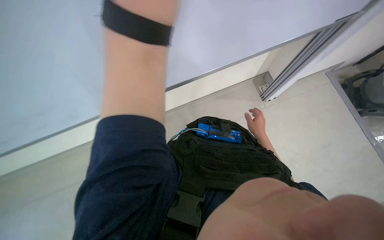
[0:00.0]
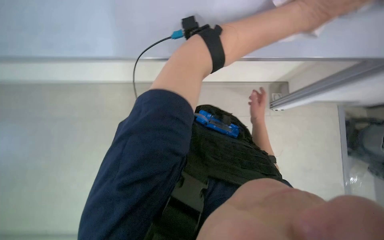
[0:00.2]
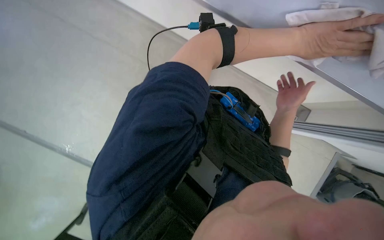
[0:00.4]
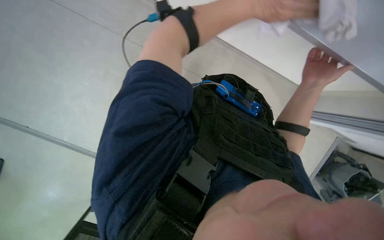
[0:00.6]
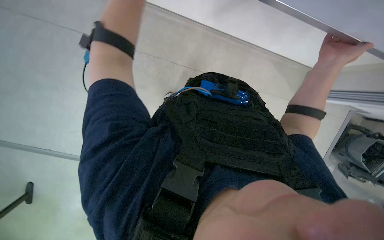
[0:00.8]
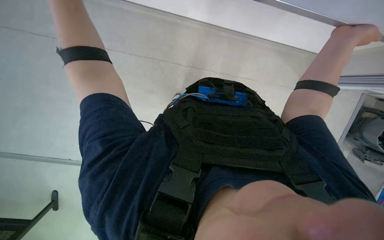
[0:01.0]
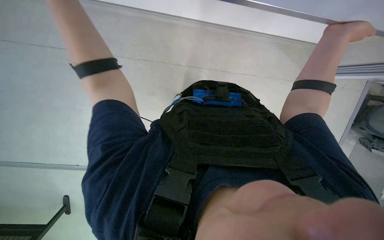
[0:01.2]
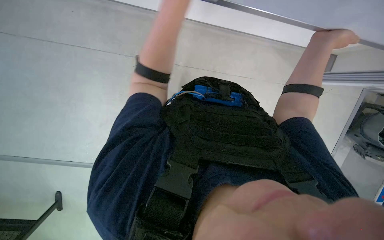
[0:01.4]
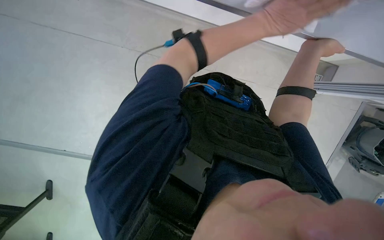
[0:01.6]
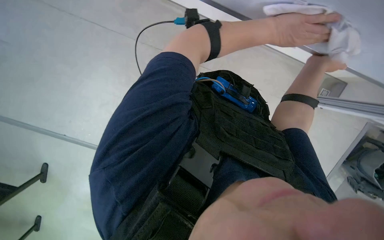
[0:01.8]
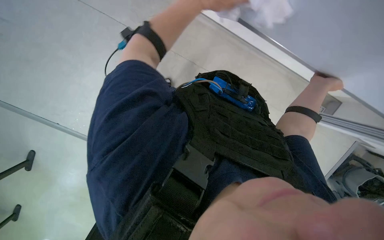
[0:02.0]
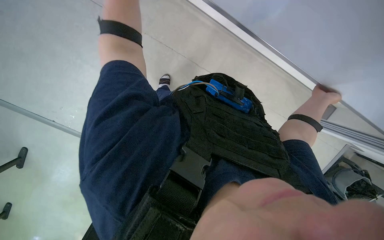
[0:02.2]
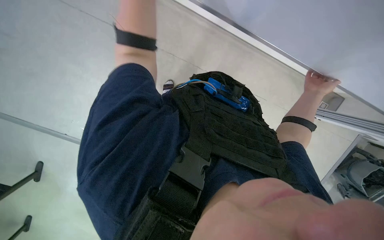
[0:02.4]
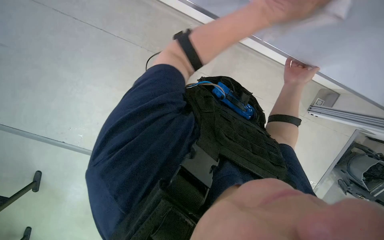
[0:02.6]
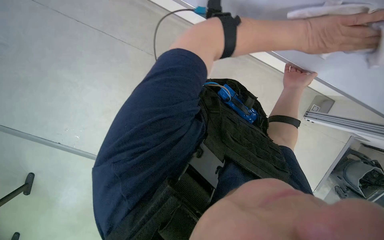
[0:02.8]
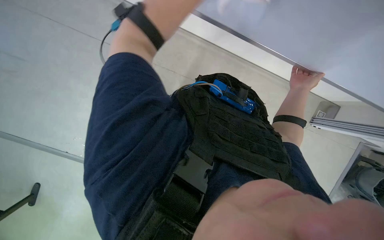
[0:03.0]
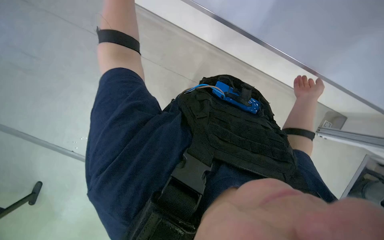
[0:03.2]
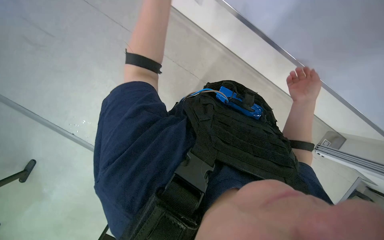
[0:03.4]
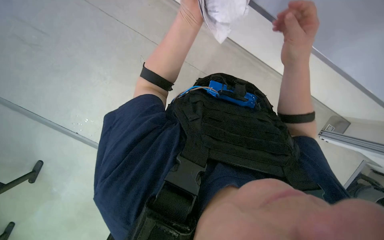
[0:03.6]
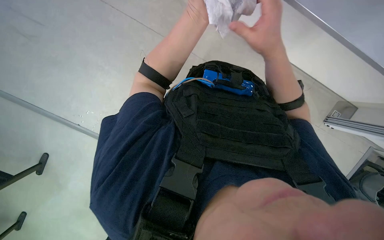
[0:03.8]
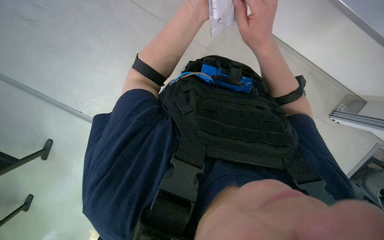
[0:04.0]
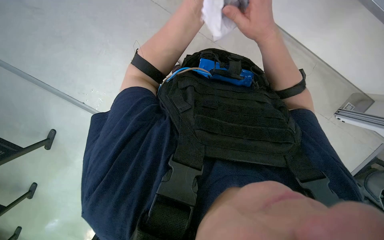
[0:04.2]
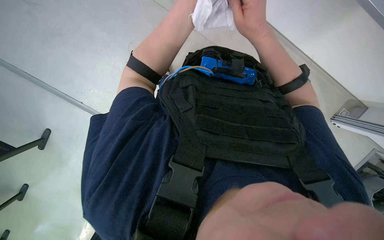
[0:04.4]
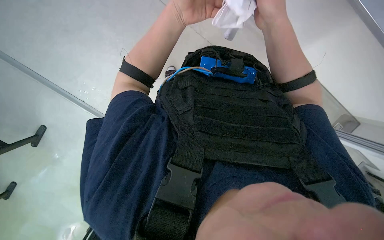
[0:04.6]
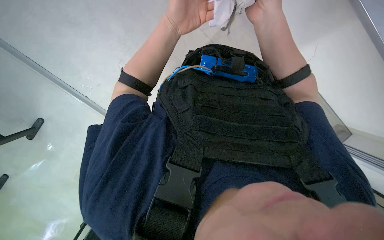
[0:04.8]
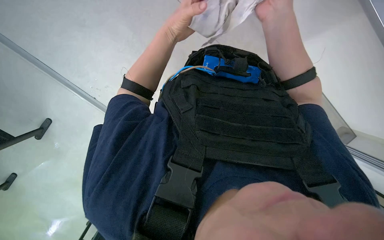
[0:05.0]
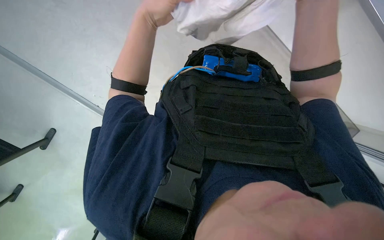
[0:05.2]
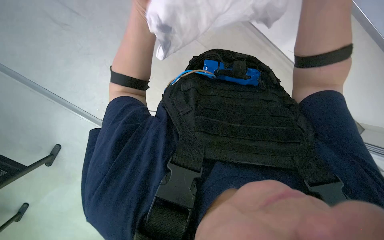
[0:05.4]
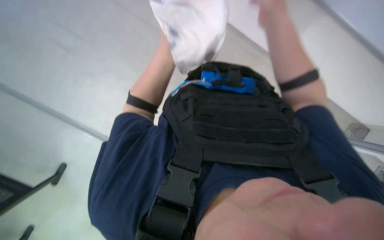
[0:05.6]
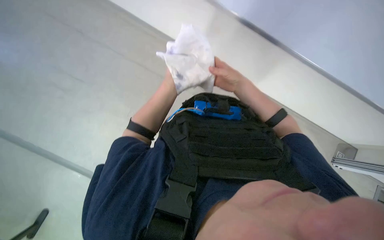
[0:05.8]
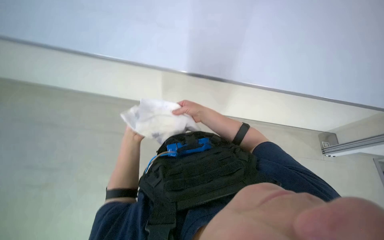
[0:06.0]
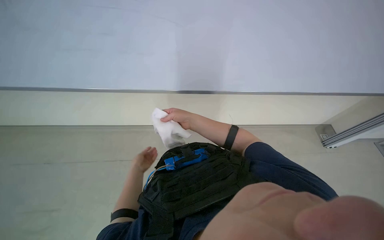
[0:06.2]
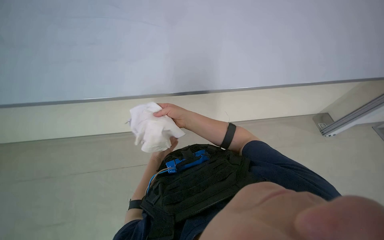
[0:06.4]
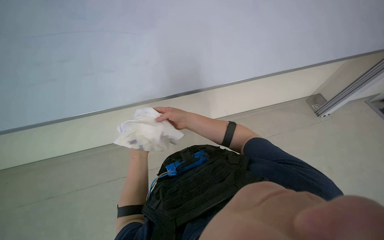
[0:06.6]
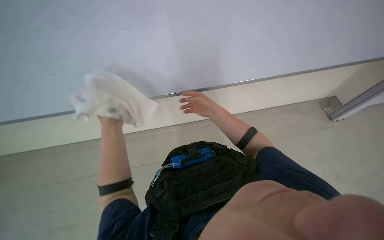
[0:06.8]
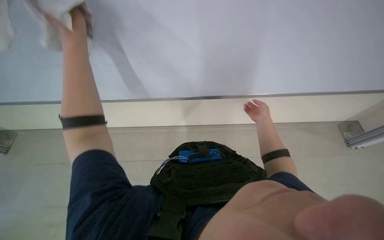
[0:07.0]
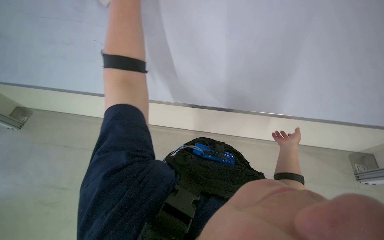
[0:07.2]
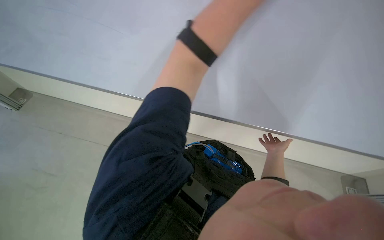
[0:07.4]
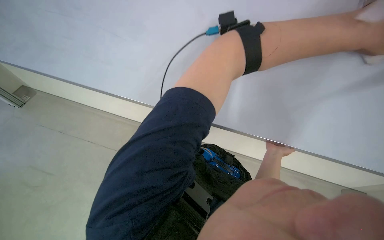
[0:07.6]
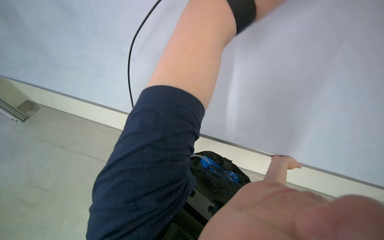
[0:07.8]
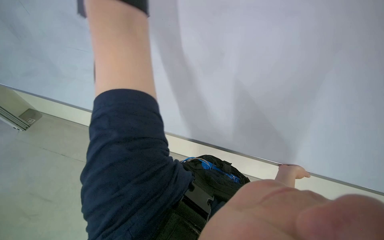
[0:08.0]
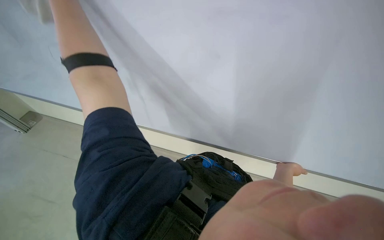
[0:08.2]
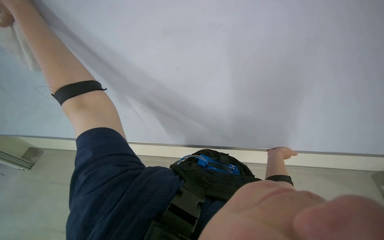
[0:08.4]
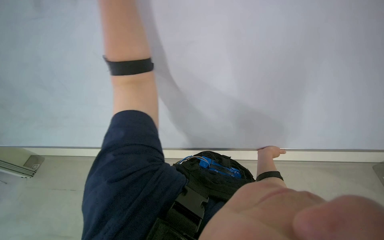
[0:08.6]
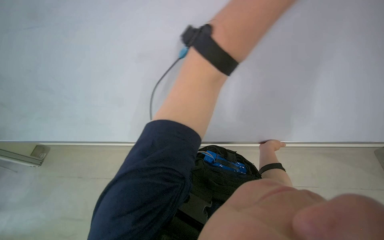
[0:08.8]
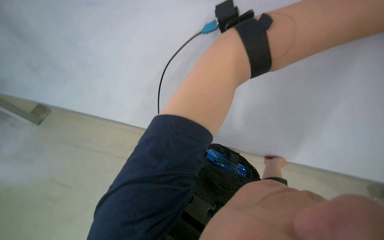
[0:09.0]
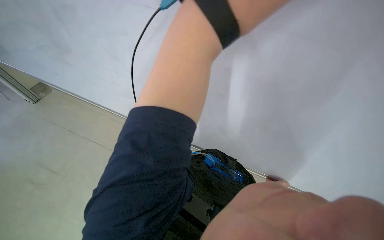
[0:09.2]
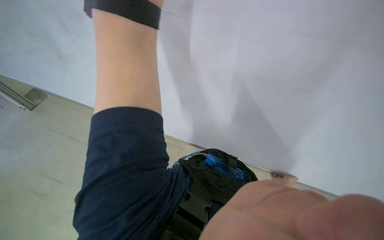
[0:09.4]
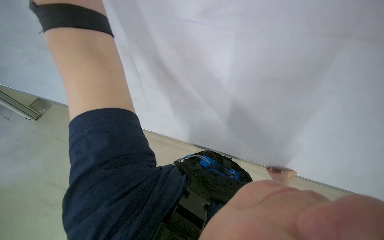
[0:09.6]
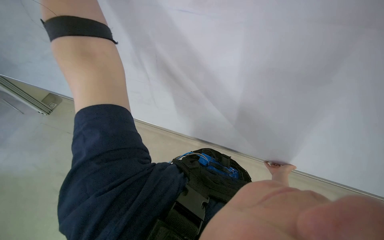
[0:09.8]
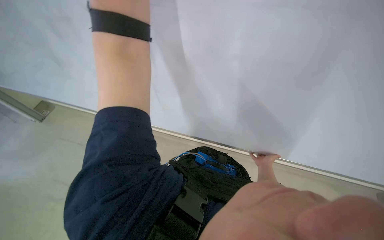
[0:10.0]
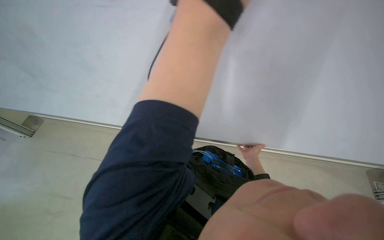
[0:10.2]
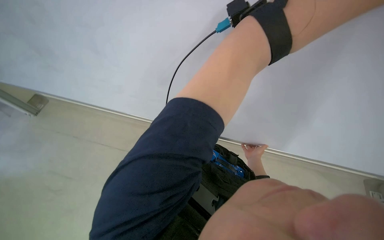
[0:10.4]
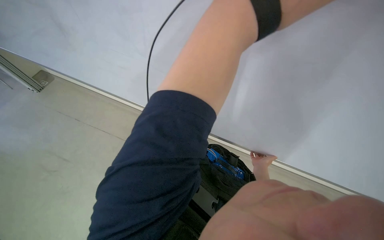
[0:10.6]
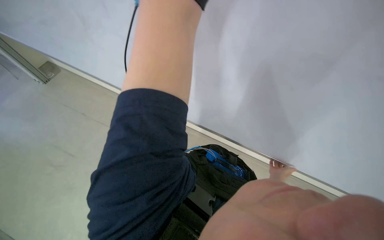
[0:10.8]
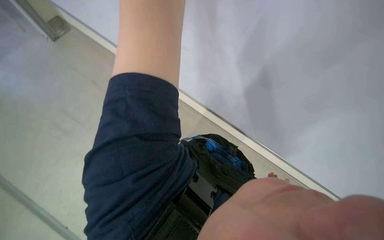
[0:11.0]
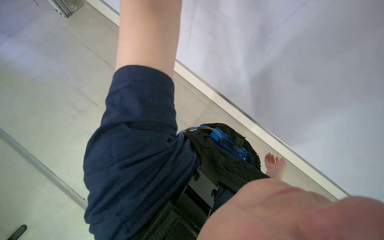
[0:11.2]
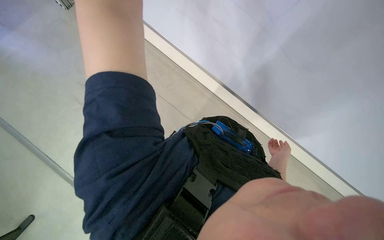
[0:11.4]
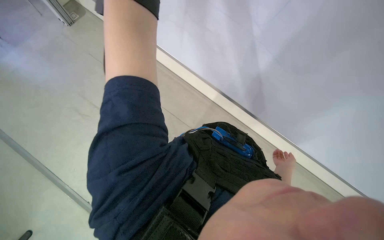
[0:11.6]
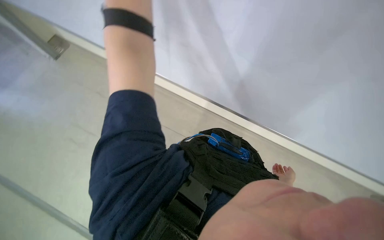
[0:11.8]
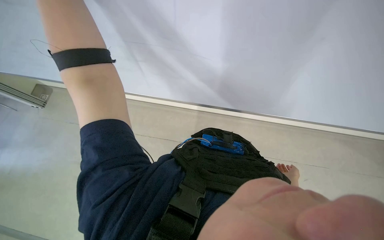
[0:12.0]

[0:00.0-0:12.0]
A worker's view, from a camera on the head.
Job: wiping surfaces.
The whole recording: Wiping board with cloth. The worker wipes a white board surface with a white cloth.
0:01.6 to 0:03.0: The right hand goes roughly 15 cm farther from the camera.
0:03.0 to 0:04.4: The right hand heads to the left and nearer to the camera, covering approximately 25 cm.
0:04.4 to 0:06.0: The wearer looks approximately 30 degrees further upward.
0:06.0 to 0:07.6: The wearer looks roughly 20 degrees further to the left.

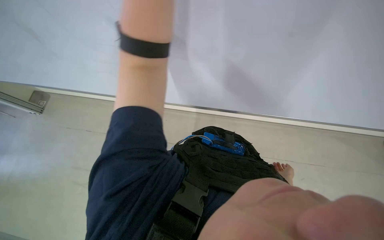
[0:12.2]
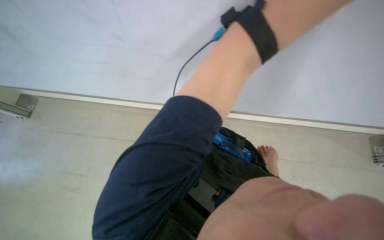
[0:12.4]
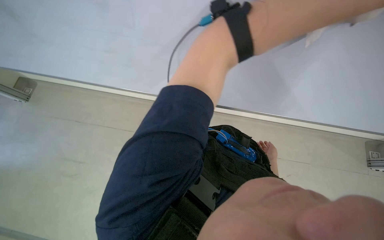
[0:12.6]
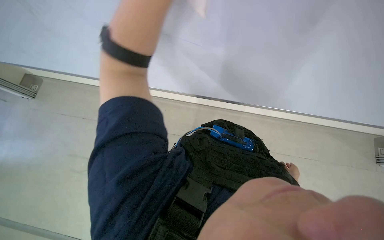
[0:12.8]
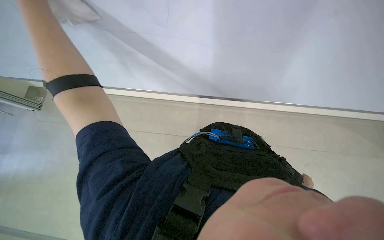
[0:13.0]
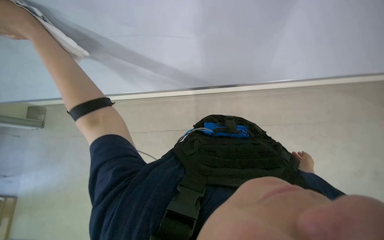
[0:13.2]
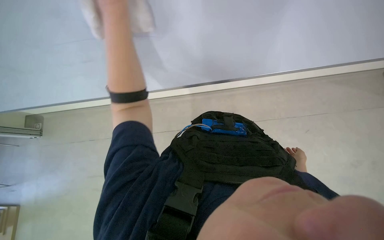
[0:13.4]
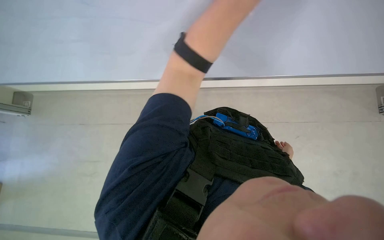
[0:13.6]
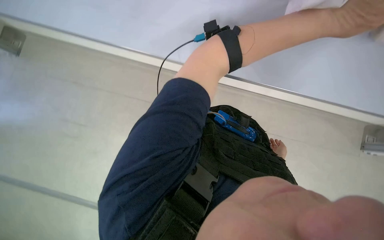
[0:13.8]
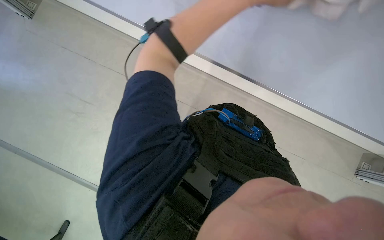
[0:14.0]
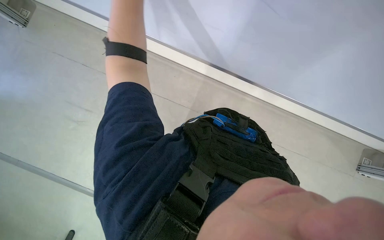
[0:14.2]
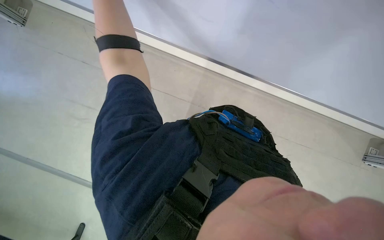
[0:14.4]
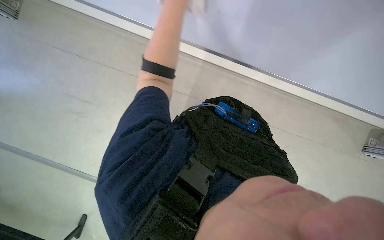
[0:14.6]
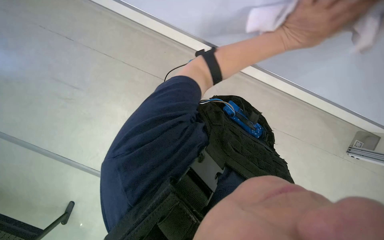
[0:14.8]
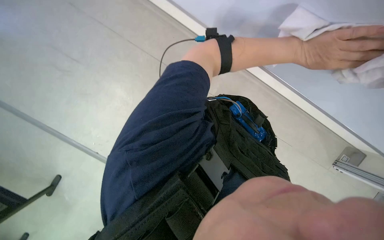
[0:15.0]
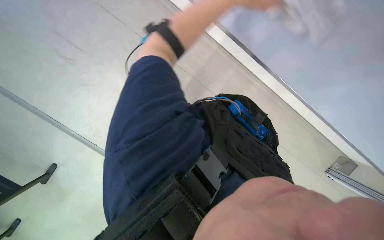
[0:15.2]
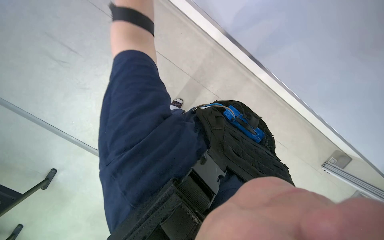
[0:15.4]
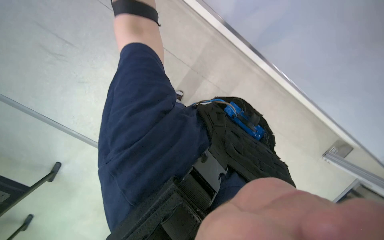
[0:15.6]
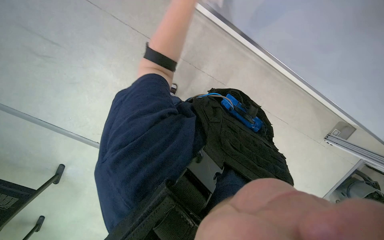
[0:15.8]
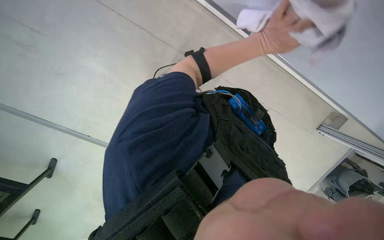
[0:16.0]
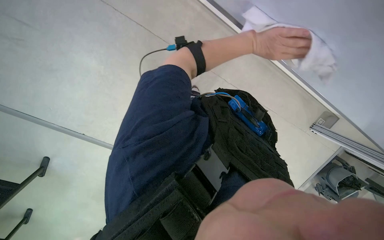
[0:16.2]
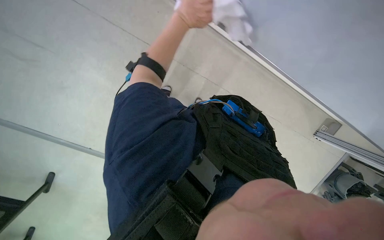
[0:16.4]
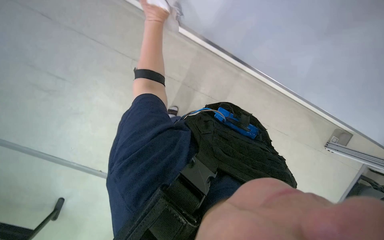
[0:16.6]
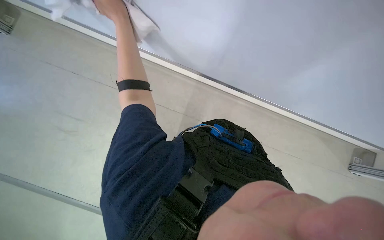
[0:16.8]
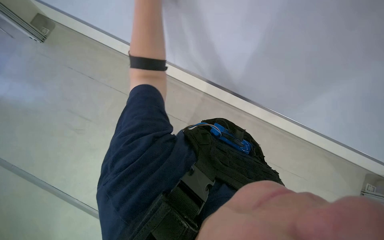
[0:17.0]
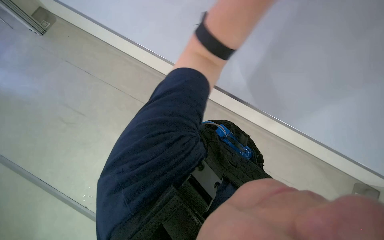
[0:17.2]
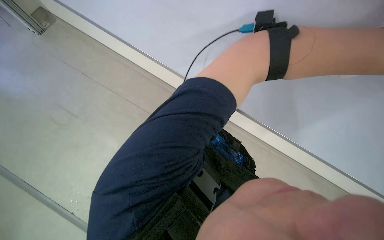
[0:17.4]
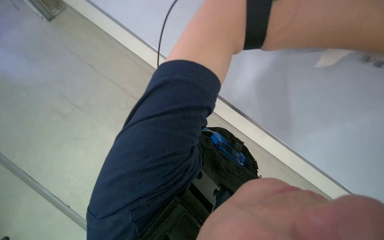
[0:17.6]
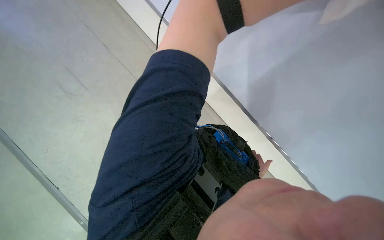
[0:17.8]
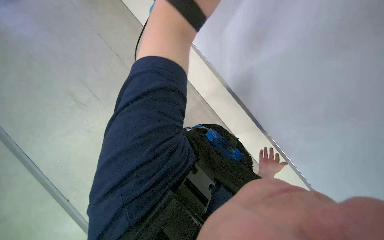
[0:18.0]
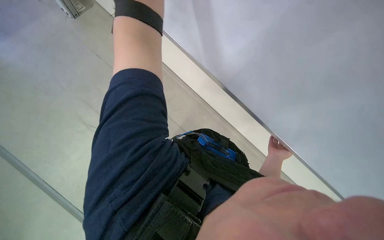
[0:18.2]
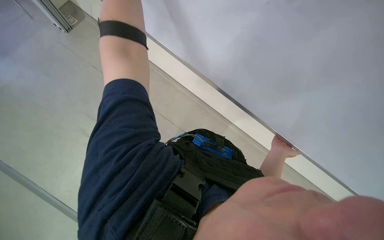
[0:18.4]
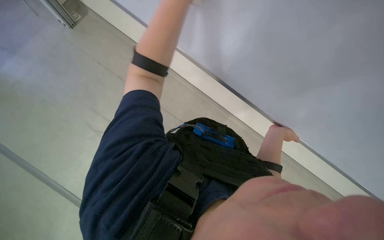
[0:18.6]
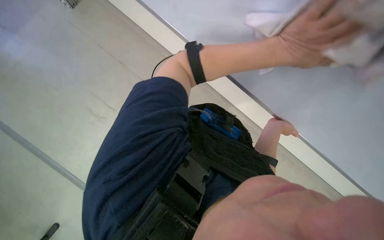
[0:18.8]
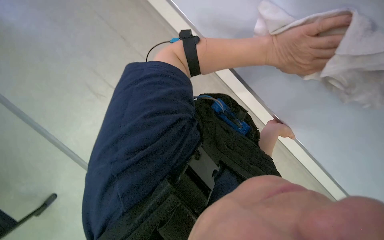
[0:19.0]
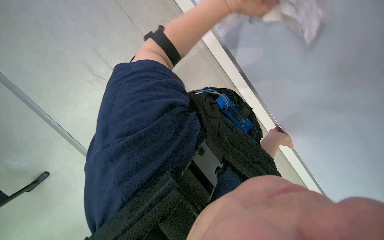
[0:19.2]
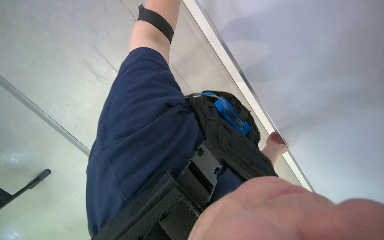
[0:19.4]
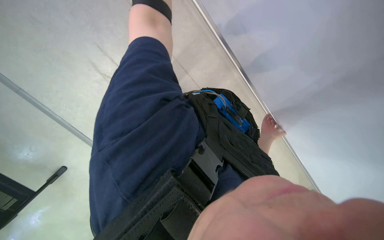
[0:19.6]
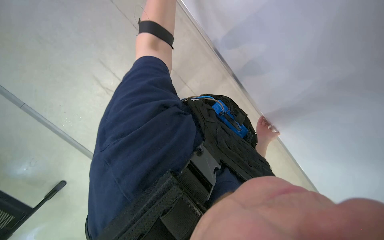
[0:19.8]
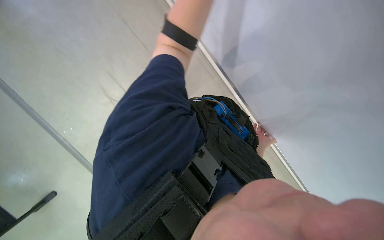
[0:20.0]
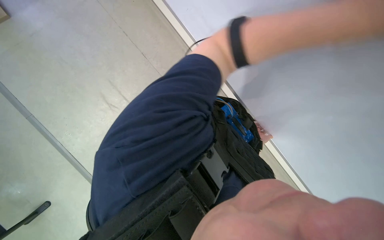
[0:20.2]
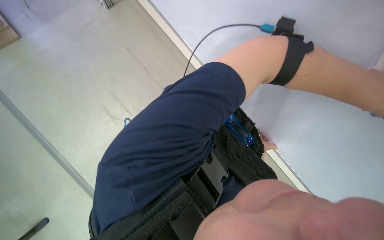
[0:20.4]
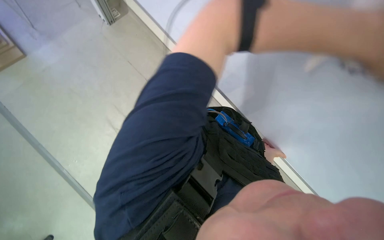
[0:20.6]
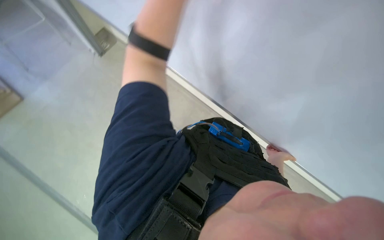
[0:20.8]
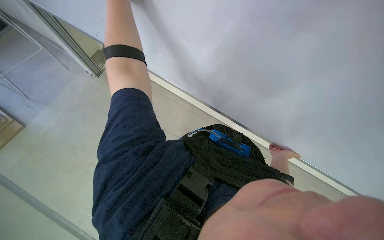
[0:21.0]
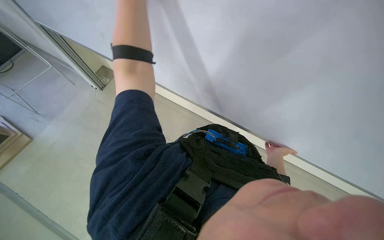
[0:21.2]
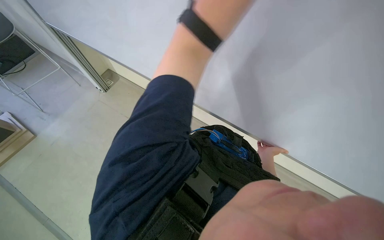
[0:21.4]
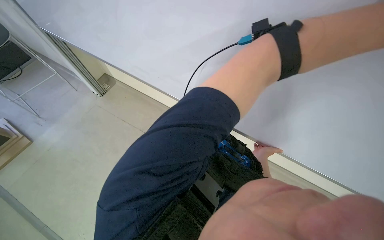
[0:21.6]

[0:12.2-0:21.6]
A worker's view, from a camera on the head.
Job: wiping surfaces.
The whole recording: Wiping board with cloth. The worker wipes a white board surface with a white cloth.
0:12.2 to 0:13.8: The camera sweeps to the right, by roughly 20 degrees.
0:15.4 to 0:17.0: The wearer looks roughly 15 degrees further upward.
0:20.0 to 0:21.6: The camera is carried some 90 cm. The wearer's head swings some 20 degrees to the right.
